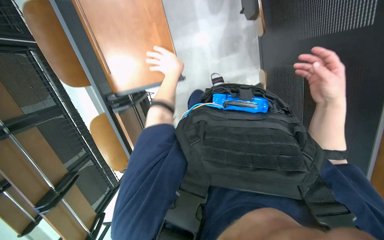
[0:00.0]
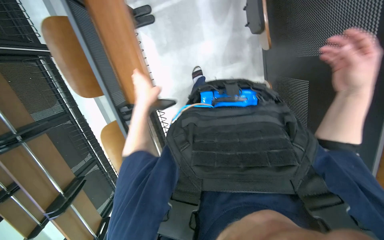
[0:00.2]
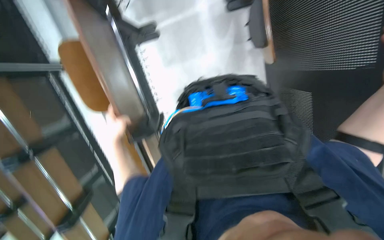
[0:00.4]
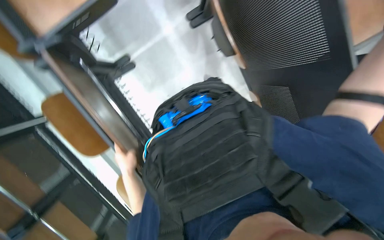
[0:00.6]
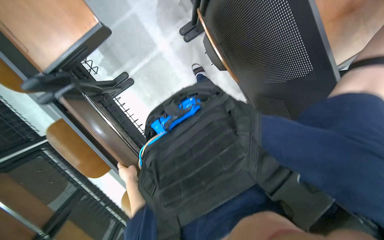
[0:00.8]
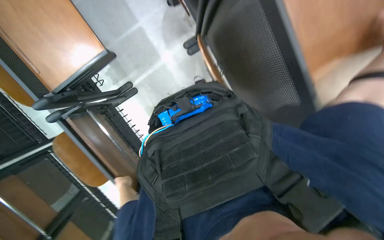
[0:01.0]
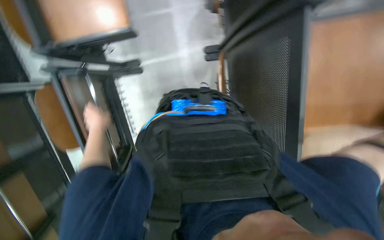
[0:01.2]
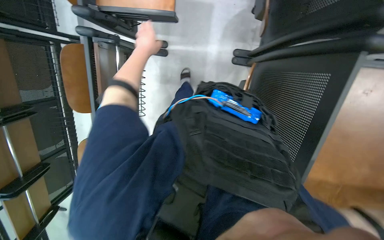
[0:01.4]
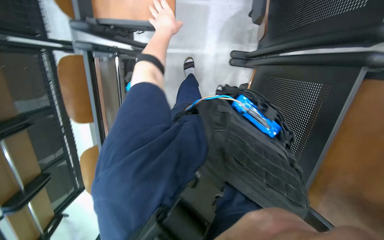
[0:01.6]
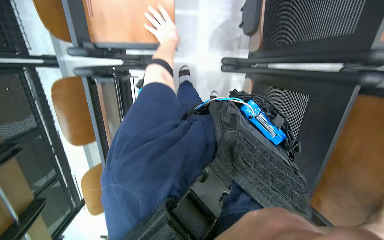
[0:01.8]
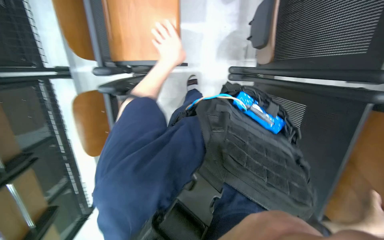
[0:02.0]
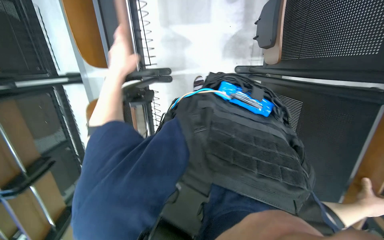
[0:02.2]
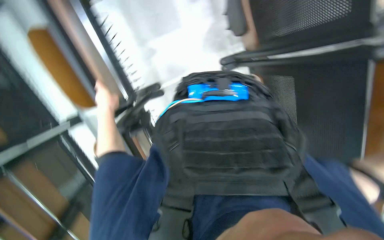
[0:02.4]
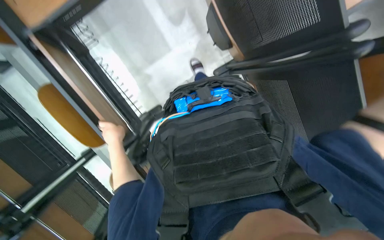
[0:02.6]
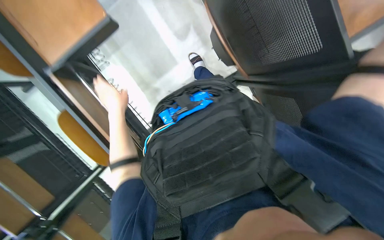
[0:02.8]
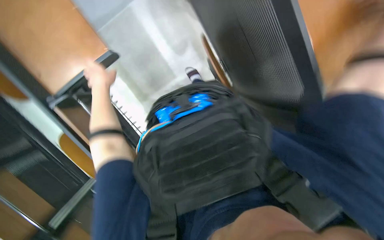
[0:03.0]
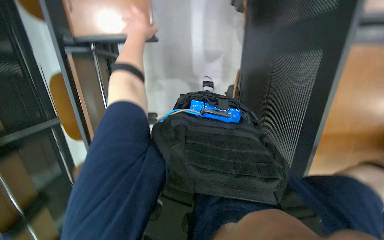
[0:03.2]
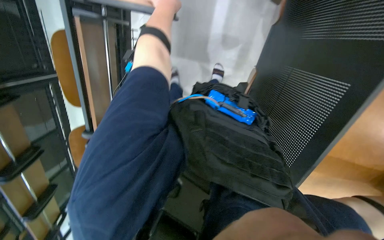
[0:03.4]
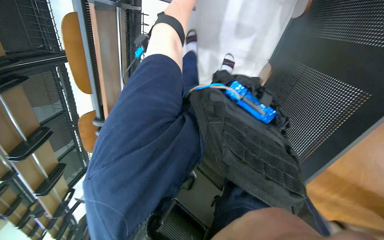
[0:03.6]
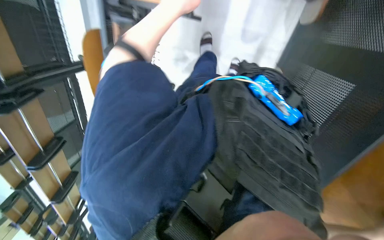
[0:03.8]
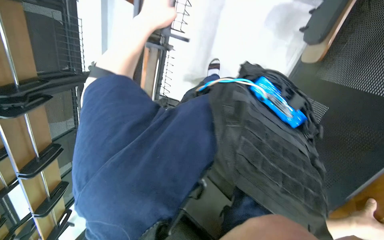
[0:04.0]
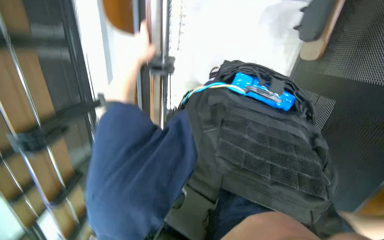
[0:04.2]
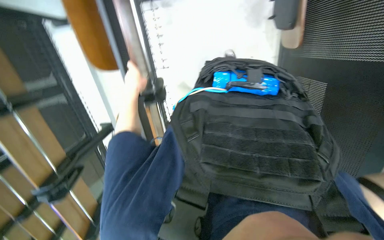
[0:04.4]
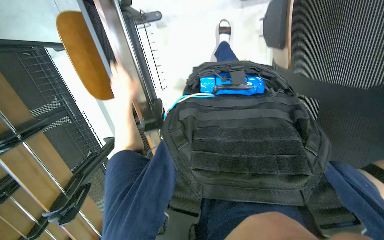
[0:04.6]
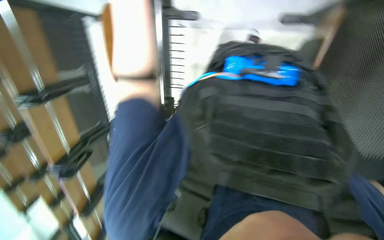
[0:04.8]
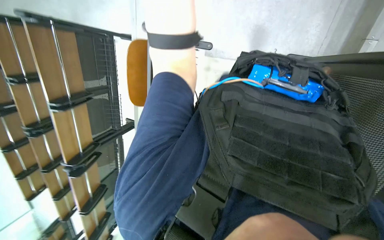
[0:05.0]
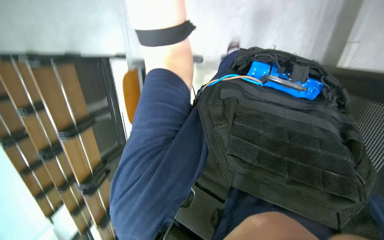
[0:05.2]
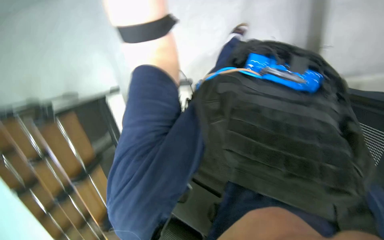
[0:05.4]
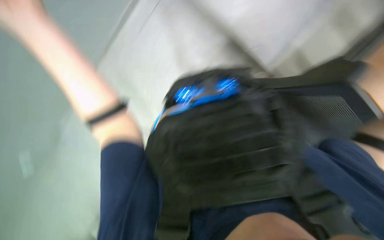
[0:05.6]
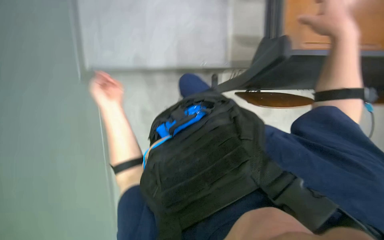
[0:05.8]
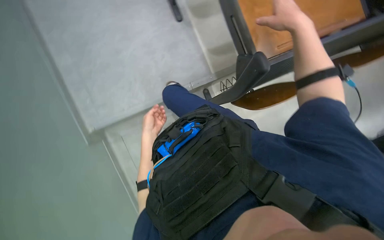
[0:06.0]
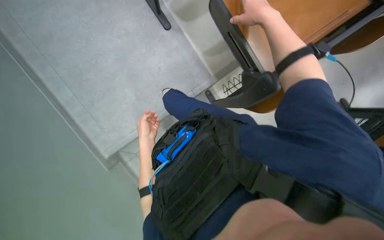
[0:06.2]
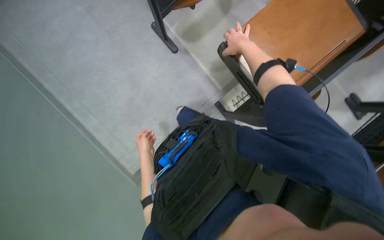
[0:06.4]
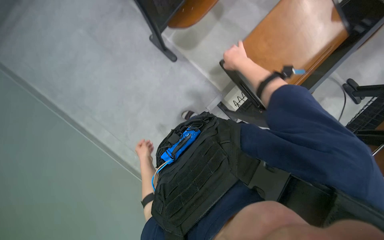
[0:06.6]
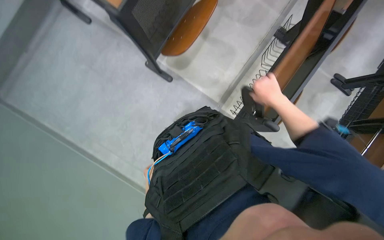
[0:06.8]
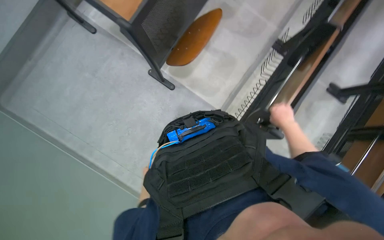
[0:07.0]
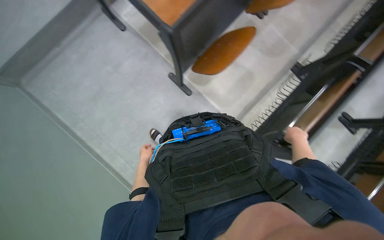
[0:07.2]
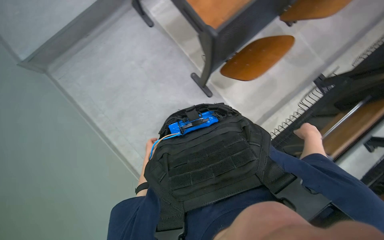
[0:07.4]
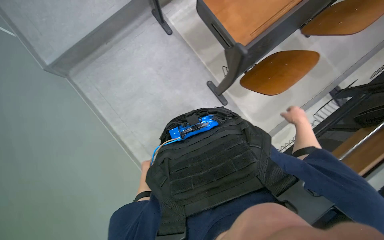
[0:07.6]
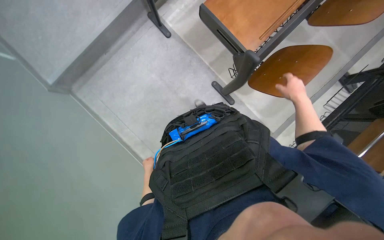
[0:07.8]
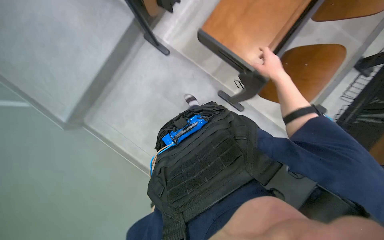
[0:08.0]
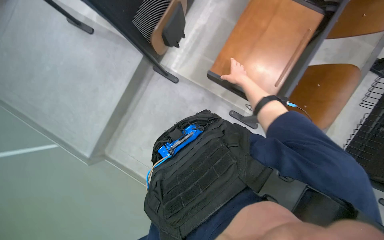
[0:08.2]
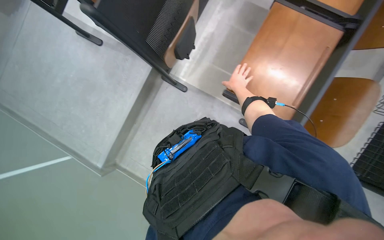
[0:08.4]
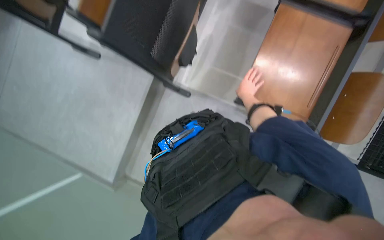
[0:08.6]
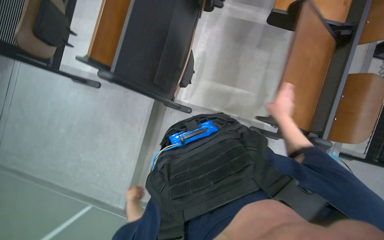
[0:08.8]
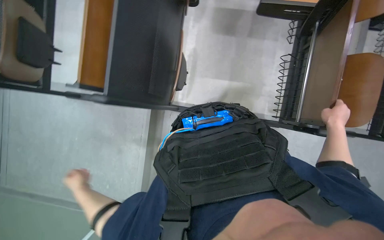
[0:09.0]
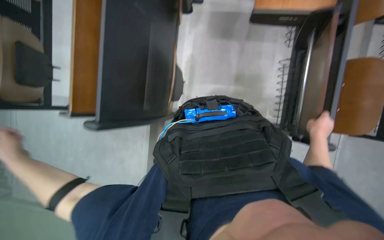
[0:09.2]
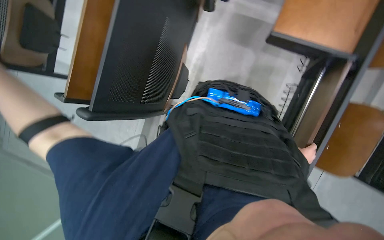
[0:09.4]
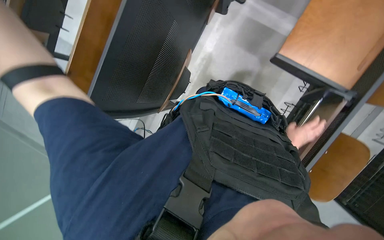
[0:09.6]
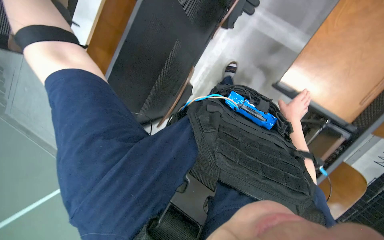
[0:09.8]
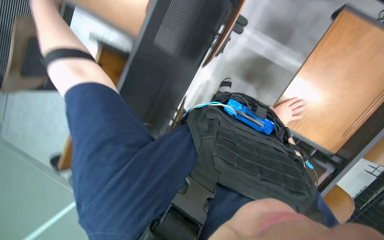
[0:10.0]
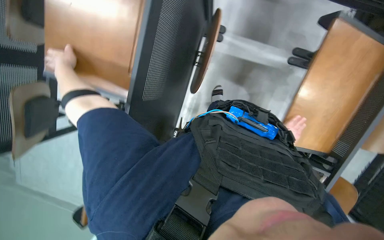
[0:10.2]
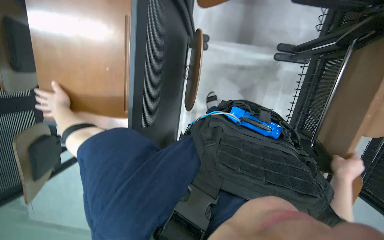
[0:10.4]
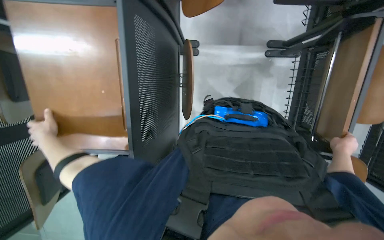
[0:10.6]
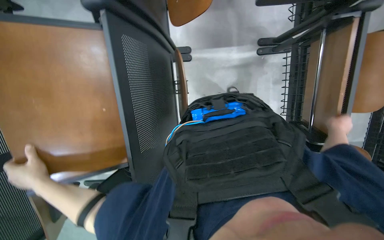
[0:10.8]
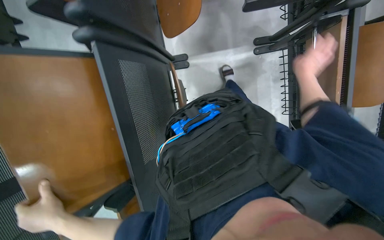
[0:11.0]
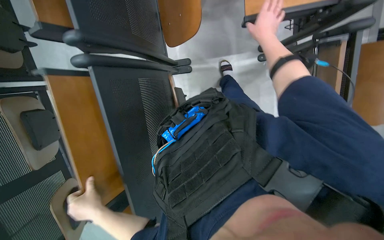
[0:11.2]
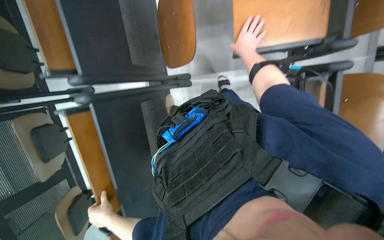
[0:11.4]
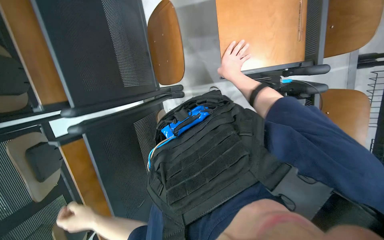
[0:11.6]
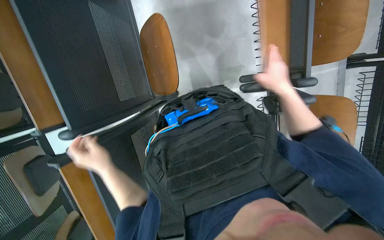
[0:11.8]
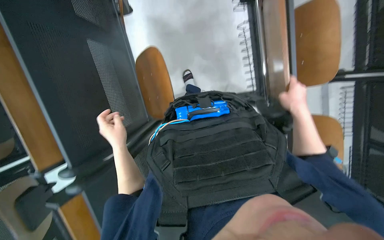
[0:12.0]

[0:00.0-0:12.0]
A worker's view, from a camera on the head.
Job: organizing items.
The whole recording: Arranging chairs and desks. The worker arranges chairs and desks in the room.
0:00.0 to 0:01.6: The camera pitches upward, by roughly 15 degrees.
0:01.6 to 0:03.0: The scene rotates counterclockwise by approximately 35 degrees.
0:04.4 to 0:06.0: The view tilts some 25 degrees upward.
0:06.0 to 0:07.6: The camera is carried to the left, some 40 cm. The camera pitches upward, by about 15 degrees.
0:07.6 to 0:09.0: The head travels approximately 80 cm. Everything in view rotates approximately 45 degrees counterclockwise.
0:10.4 to 0:12.0: The camera is carried some 40 cm.

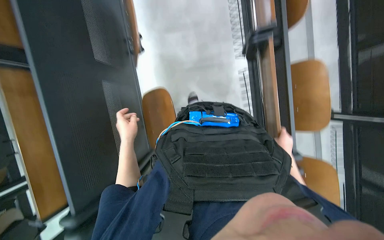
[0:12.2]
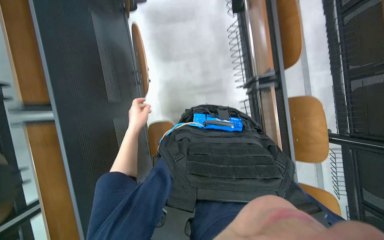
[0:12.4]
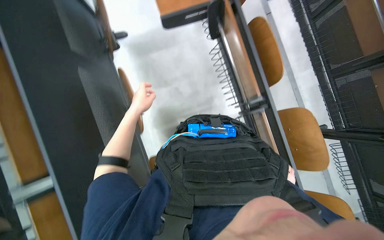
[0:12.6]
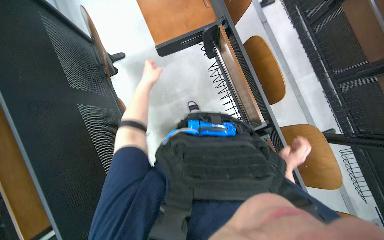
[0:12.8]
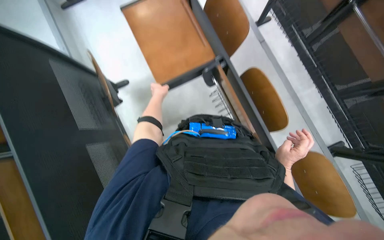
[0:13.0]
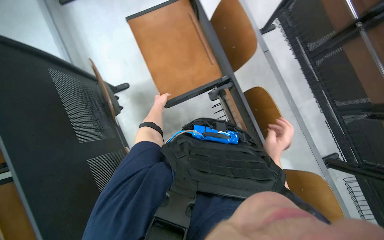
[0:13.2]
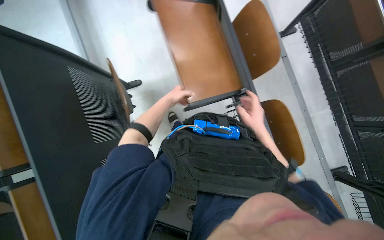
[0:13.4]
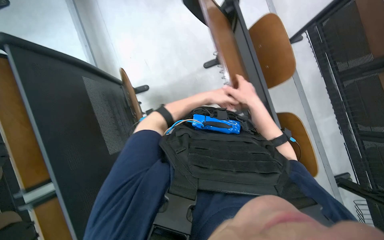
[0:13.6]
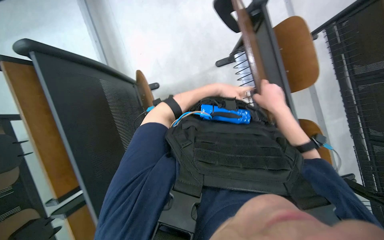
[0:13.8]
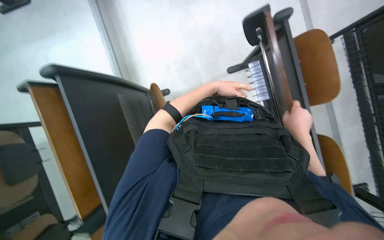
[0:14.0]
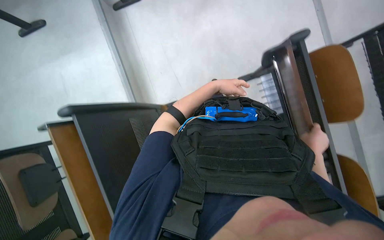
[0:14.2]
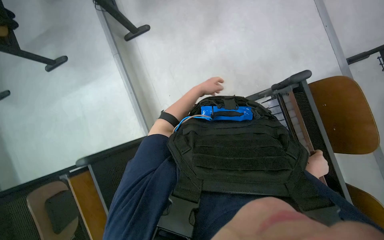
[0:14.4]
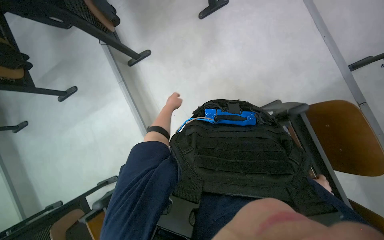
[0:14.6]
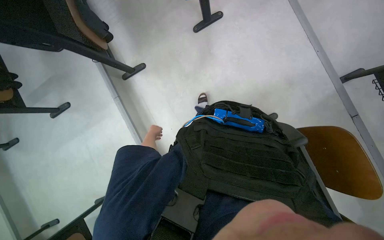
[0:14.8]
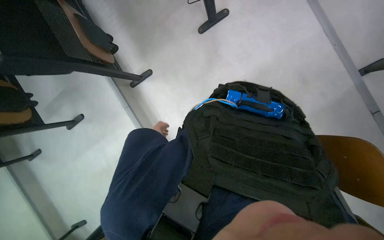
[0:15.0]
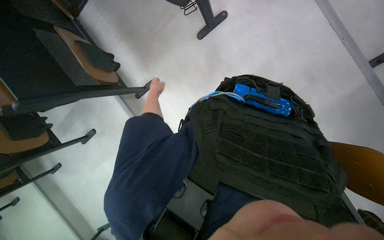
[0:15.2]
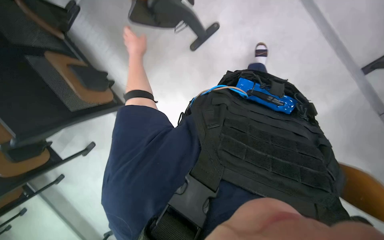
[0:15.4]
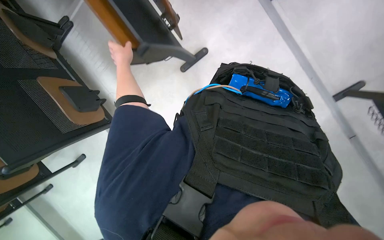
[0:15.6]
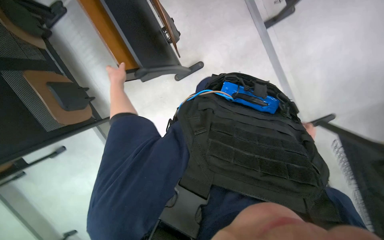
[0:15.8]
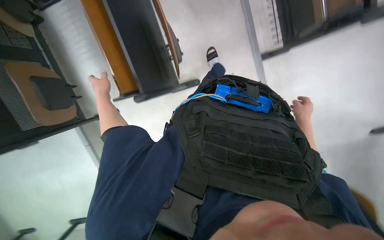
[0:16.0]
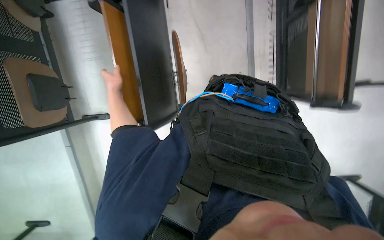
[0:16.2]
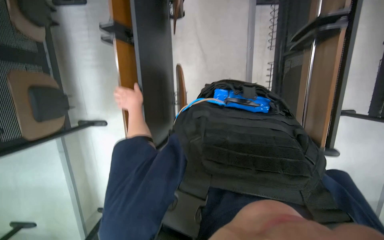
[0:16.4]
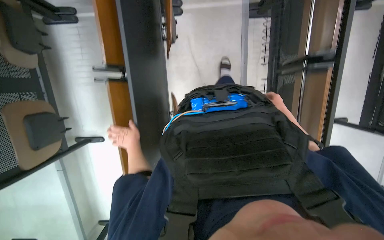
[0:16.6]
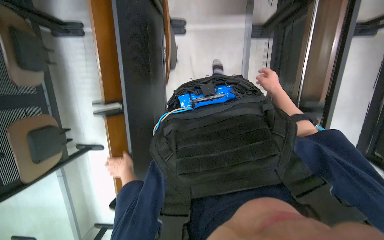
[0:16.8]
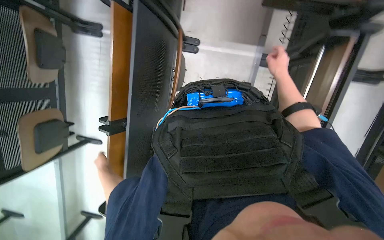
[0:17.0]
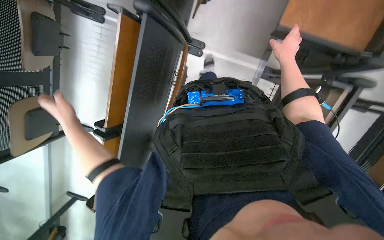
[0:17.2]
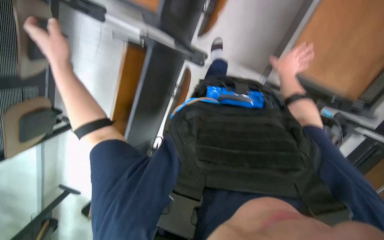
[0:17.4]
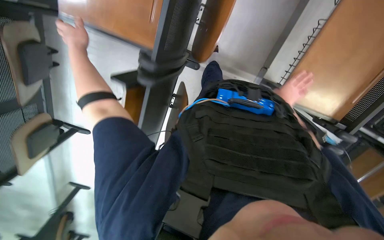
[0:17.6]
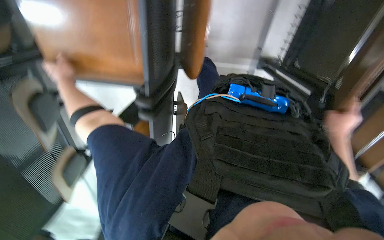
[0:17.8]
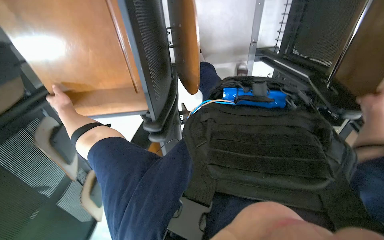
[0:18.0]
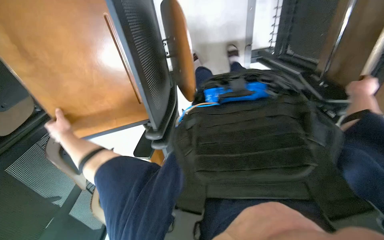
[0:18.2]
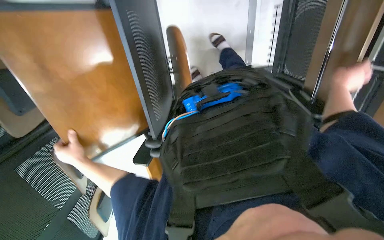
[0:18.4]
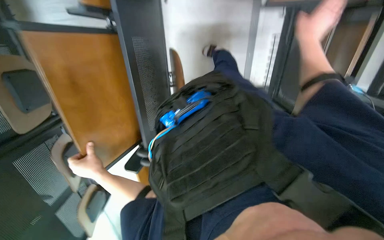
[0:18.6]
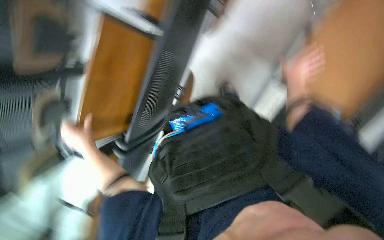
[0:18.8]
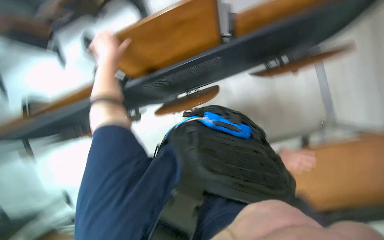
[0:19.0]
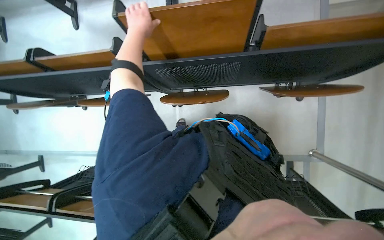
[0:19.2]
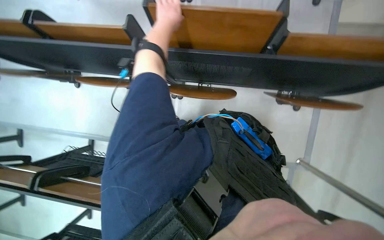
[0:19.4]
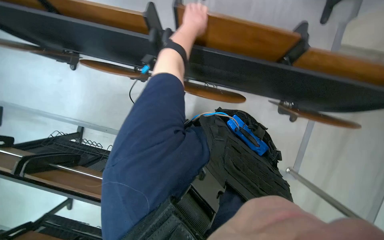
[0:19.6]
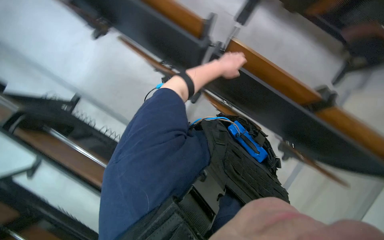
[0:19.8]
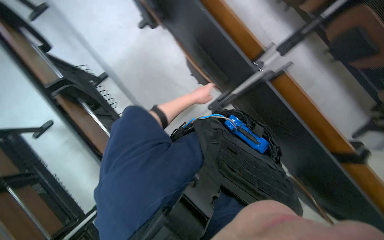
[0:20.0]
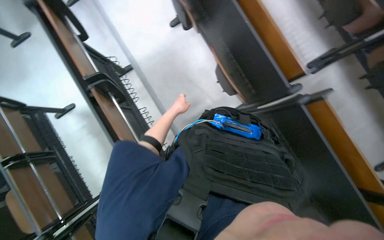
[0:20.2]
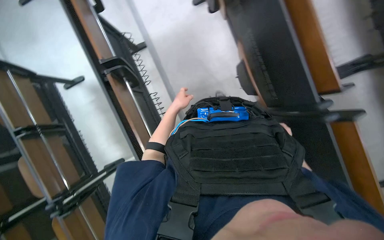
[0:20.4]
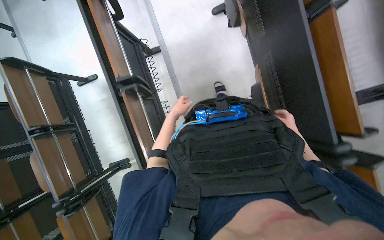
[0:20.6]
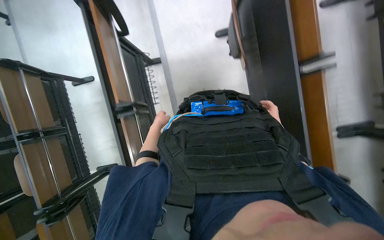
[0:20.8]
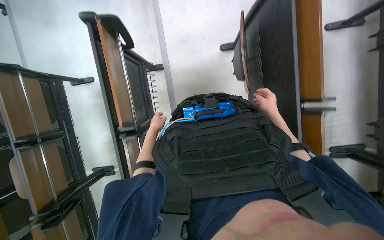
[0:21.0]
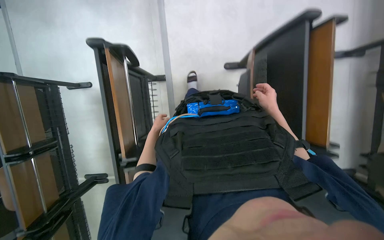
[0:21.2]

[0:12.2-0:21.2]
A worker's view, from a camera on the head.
Job: organizing items.
The whole recording: Arranging chairs and desks. The worker arranges chairs and desks in the room.
0:12.2 to 0:13.8: The camera pitches upward, by approximately 25 degrees. The right hand goes approximately 40 cm up the picture, to the left and nearer to the camera. Meanwhile the left hand goes approximately 35 cm up the picture and to the right.
0:13.8 to 0:15.2: The camera is aimed about 15 degrees further to the left. The camera pitches upward, by about 15 degrees. The left hand is displaced to the left by about 35 cm.
0:18.2 to 0:19.8: The scene rotates clockwise by some 60 degrees.
0:19.8 to 0:21.2: The head travels some 80 cm. The scene turns some 35 degrees clockwise in the picture.
